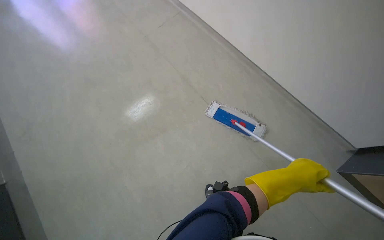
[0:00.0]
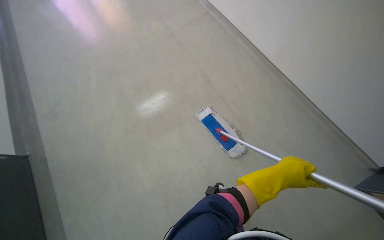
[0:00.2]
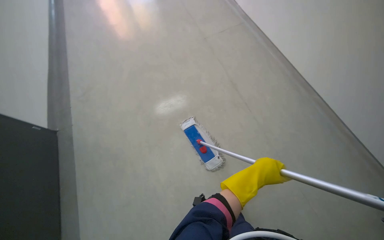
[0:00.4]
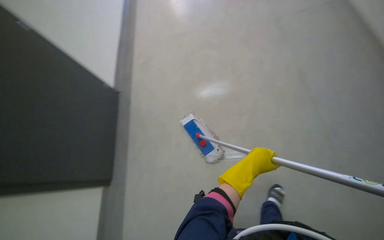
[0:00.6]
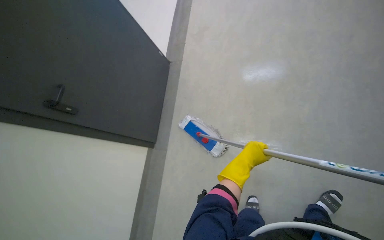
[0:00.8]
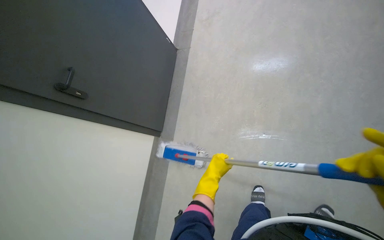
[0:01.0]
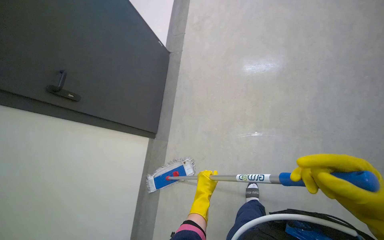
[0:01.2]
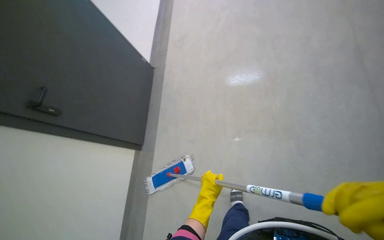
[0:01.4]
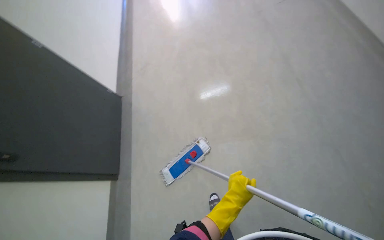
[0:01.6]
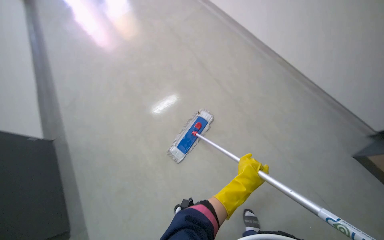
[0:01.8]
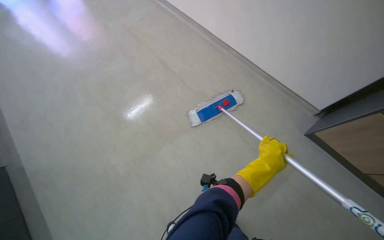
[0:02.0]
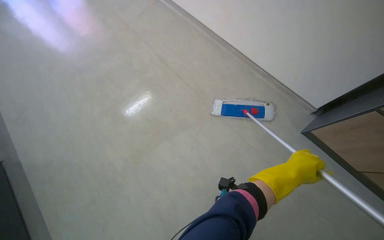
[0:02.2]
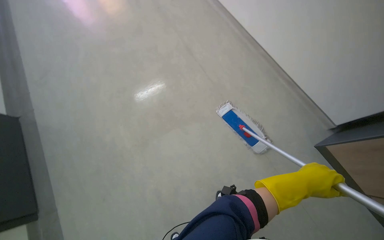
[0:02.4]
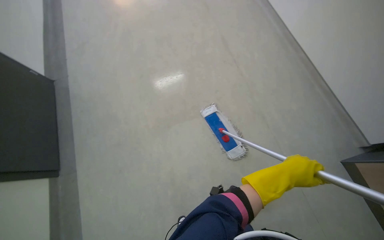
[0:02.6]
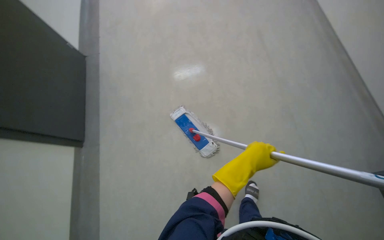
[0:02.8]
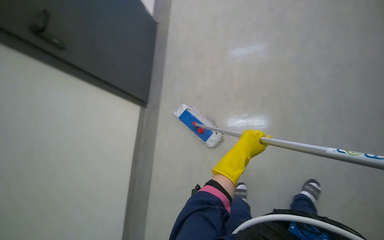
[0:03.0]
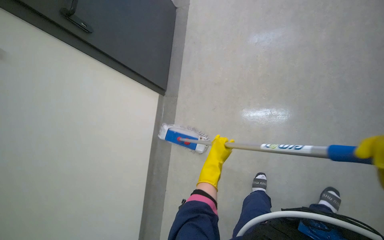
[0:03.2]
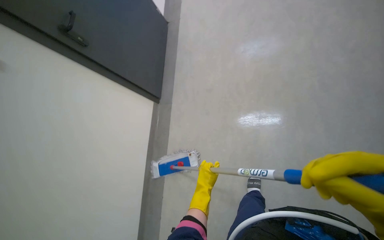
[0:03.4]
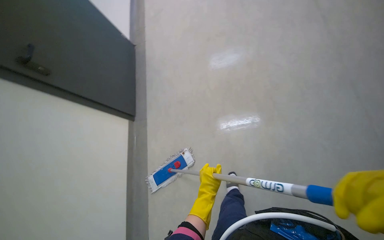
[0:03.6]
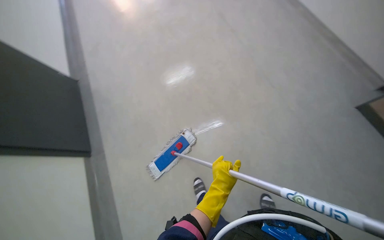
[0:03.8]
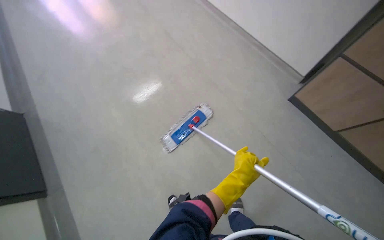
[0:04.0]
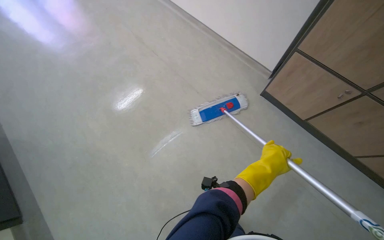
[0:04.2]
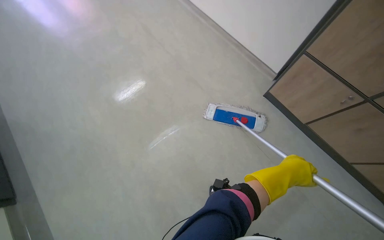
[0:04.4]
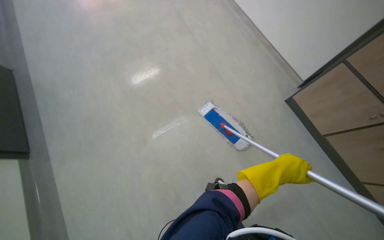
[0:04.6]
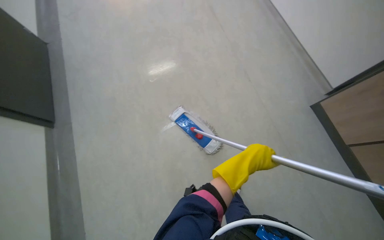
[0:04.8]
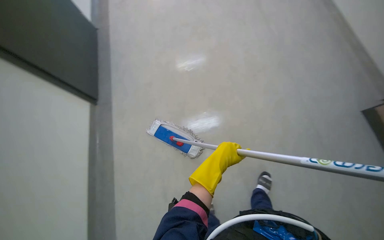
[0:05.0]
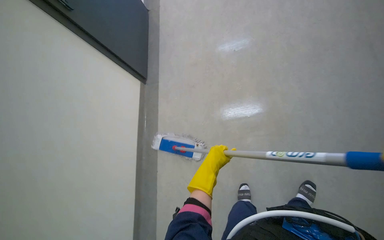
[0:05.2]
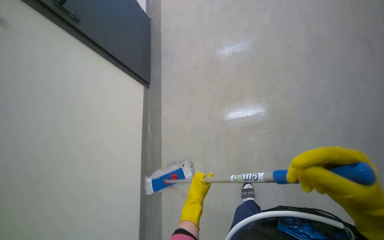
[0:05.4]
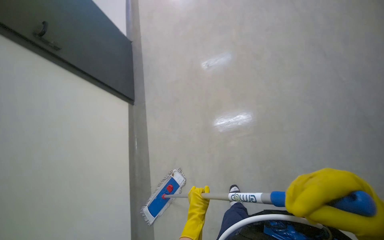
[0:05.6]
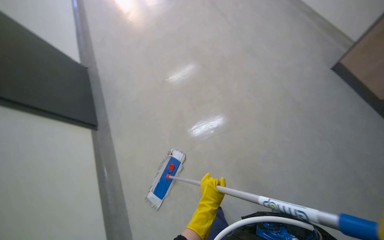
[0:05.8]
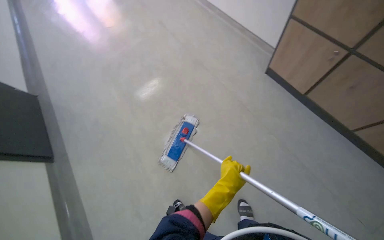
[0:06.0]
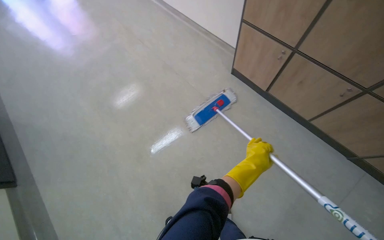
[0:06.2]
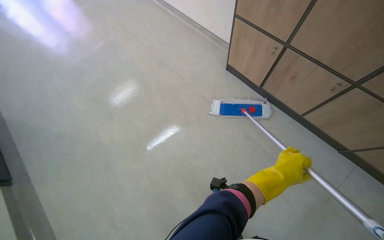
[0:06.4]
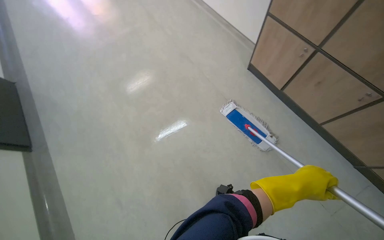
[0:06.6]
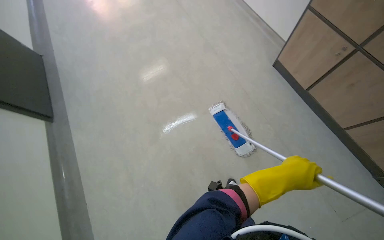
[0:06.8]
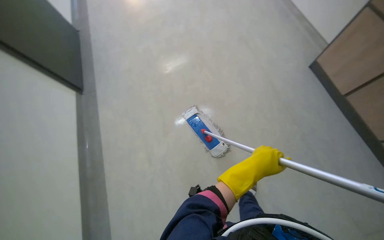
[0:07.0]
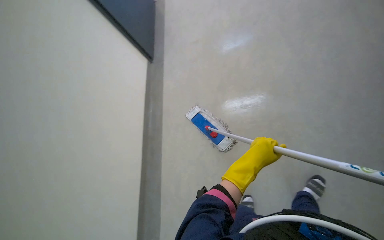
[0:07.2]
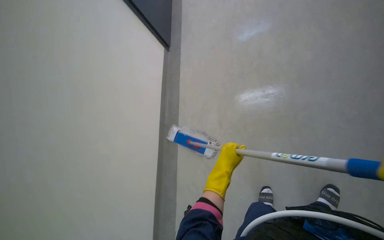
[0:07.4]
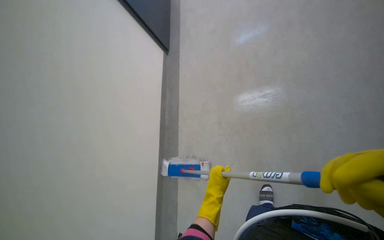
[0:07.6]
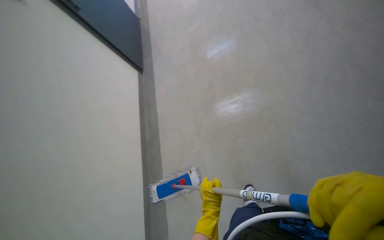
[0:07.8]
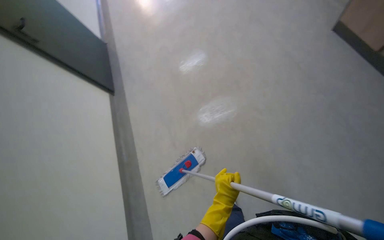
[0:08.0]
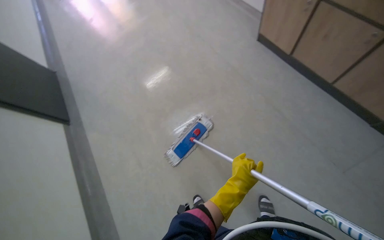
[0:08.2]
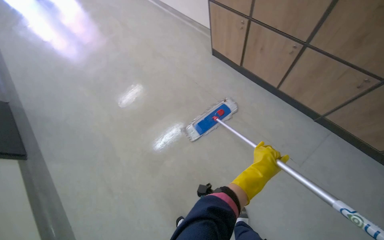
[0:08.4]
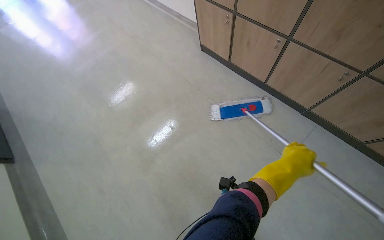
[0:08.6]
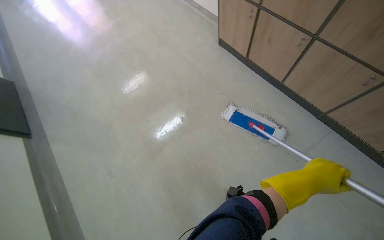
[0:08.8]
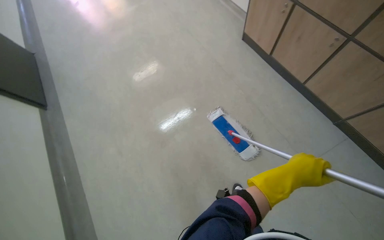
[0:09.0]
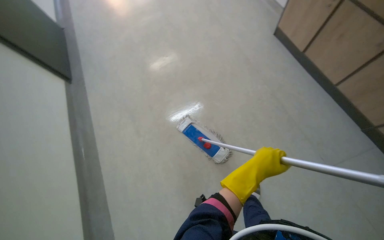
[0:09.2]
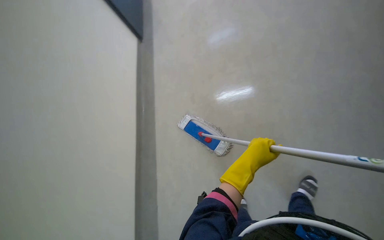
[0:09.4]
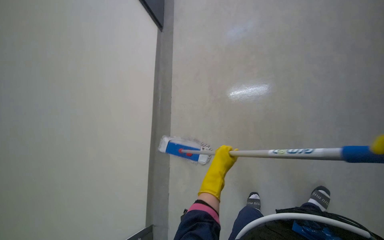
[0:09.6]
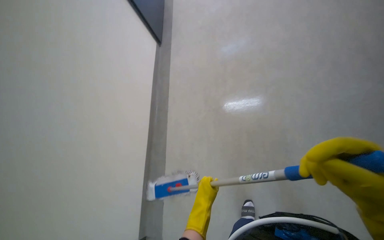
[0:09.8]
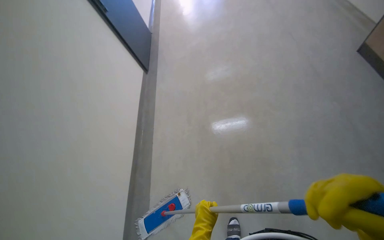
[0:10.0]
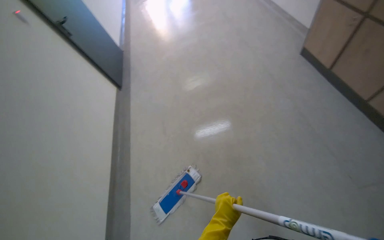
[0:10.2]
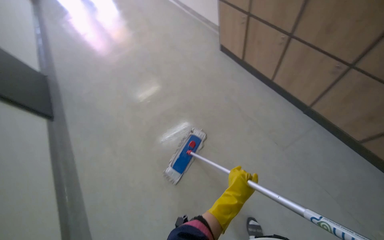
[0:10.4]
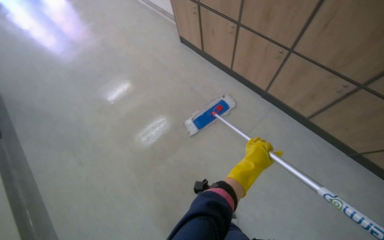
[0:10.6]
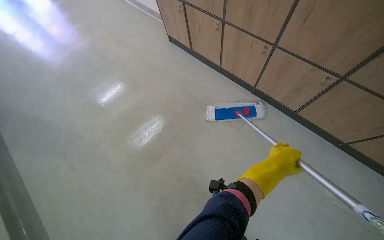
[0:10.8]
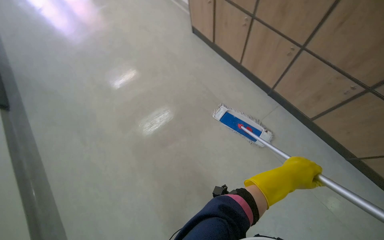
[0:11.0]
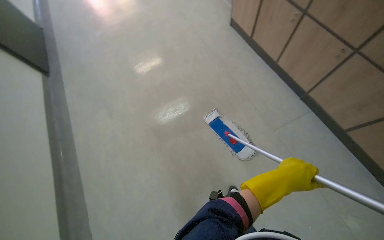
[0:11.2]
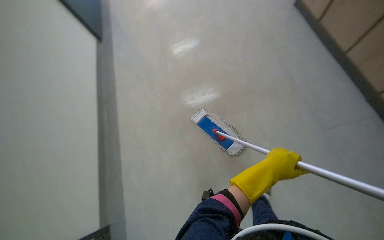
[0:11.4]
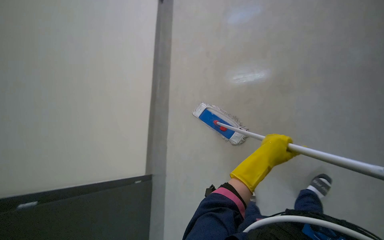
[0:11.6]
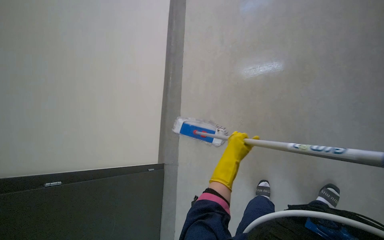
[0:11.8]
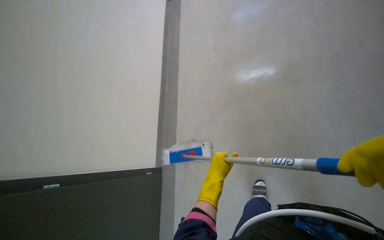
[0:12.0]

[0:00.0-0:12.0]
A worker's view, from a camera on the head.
Job: mopping floor.
The whole recording: Mopping hallway floor. The worker mops the hallway floor using a flat mop and a bucket.
0:00.0 to 0:01.6: The camera travels roughly 40 cm.
0:01.6 to 0:03.0: The wearer looks about 25 degrees further downward. The left hand reaches roughly 10 cm to the right, then returns.
0:03.0 to 0:04.4: The left hand heads to the right, covering about 25 cm.
0:04.4 to 0:06.0: The wearer moves about 50 cm.
0:06.0 to 0:07.6: The wearer's head swings roughly 20 degrees to the left. The left hand goes approximately 30 cm down the picture, and goes to the right and returns, approximately 25 cm each way.
0:07.6 to 0:09.0: The head rotates about 35 degrees to the right. The view tips upward by some 15 degrees.
0:09.0 to 0:10.4: The camera is carried approximately 50 cm. The head rotates roughly 55 degrees to the right. The view tips upward by approximately 20 degrees.
0:10.4 to 0:12.0: The view tilts roughly 10 degrees downward. The left hand moves about 30 cm to the right and comes back.

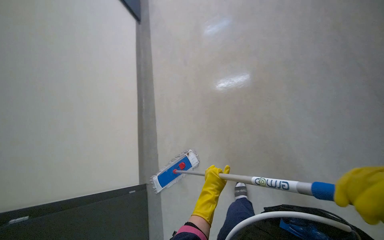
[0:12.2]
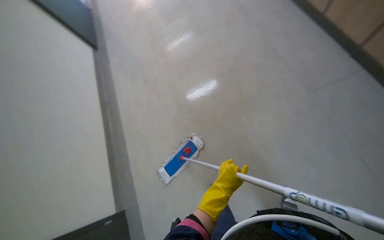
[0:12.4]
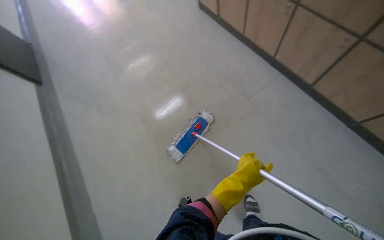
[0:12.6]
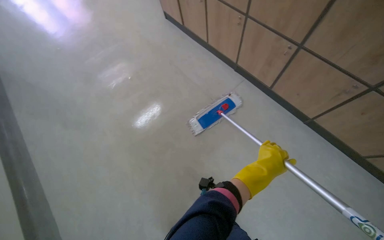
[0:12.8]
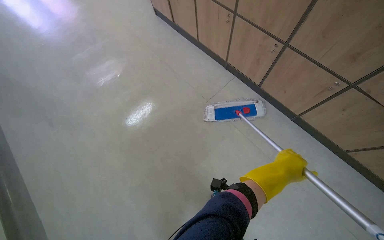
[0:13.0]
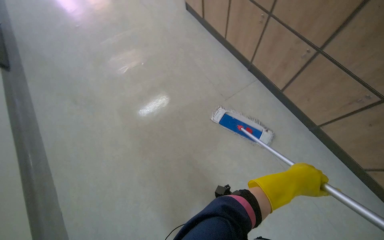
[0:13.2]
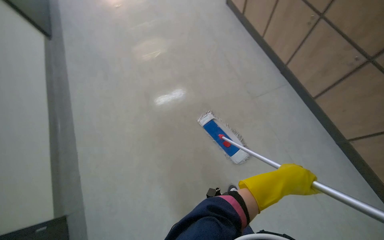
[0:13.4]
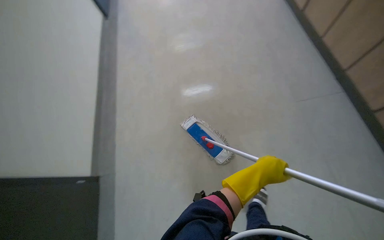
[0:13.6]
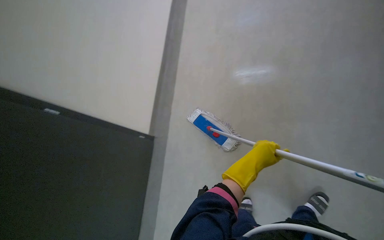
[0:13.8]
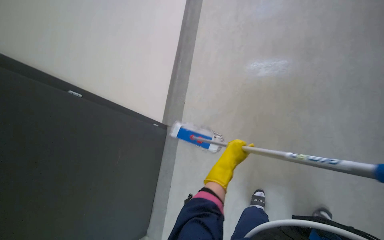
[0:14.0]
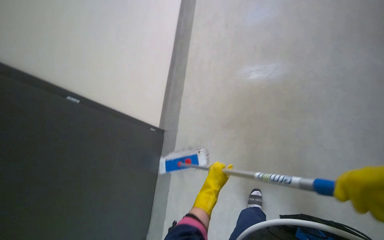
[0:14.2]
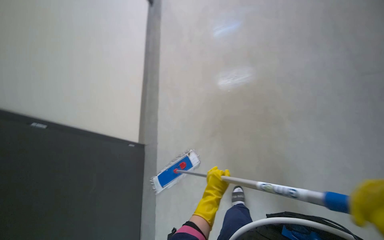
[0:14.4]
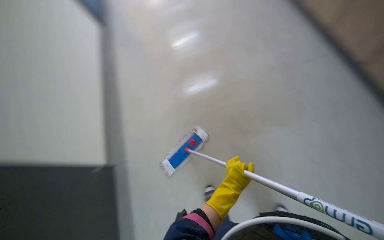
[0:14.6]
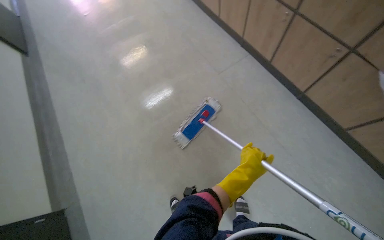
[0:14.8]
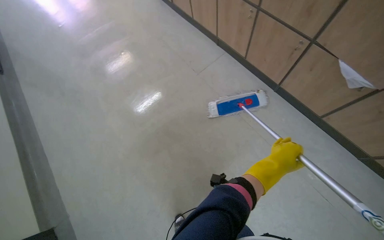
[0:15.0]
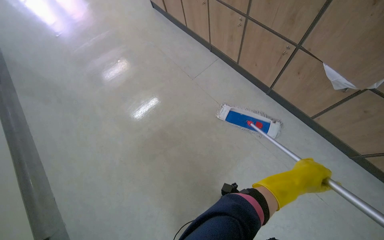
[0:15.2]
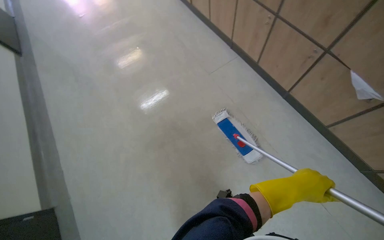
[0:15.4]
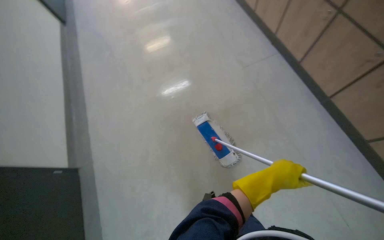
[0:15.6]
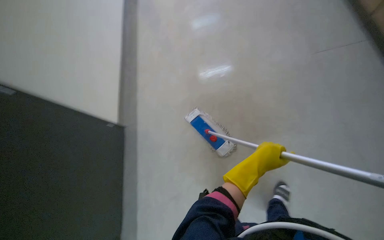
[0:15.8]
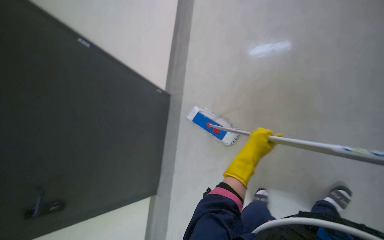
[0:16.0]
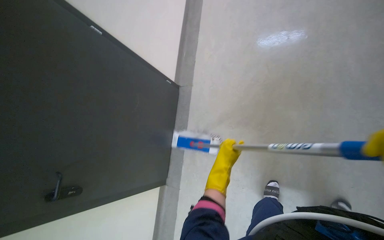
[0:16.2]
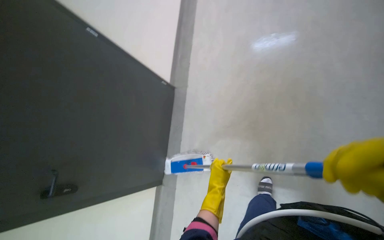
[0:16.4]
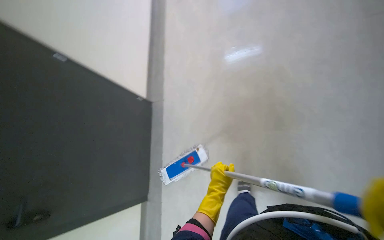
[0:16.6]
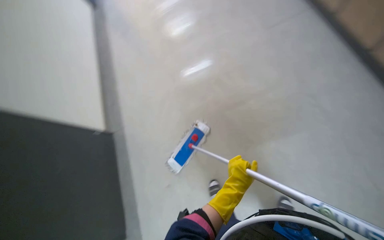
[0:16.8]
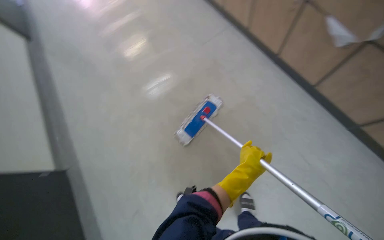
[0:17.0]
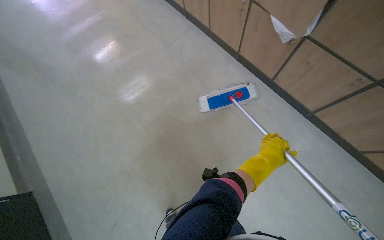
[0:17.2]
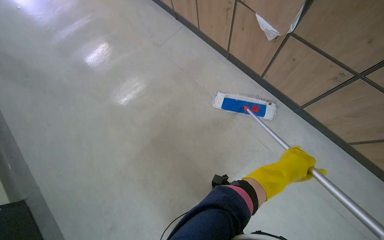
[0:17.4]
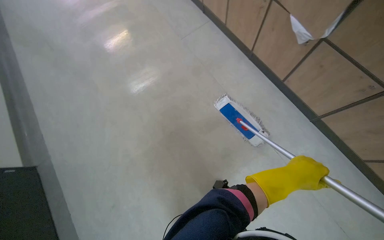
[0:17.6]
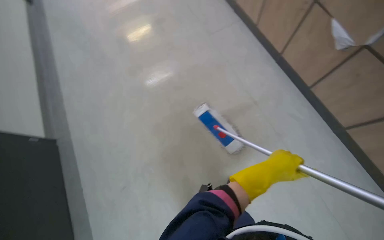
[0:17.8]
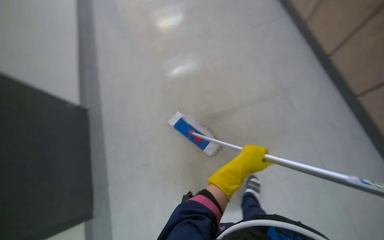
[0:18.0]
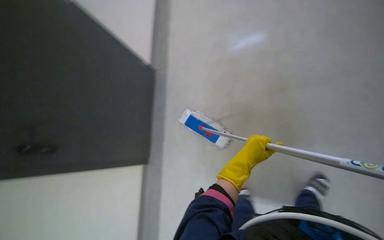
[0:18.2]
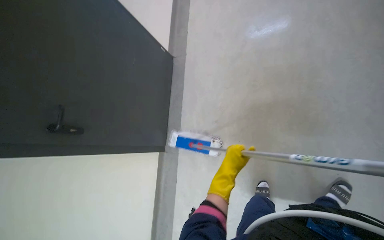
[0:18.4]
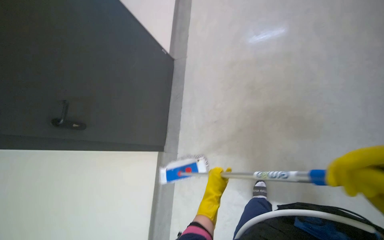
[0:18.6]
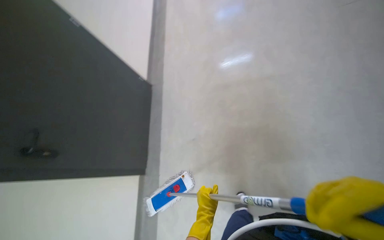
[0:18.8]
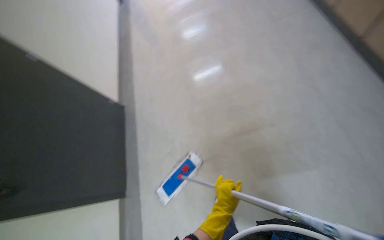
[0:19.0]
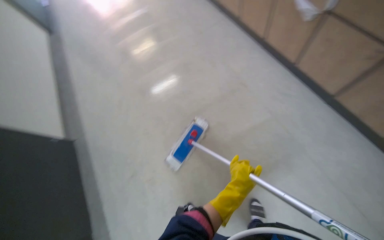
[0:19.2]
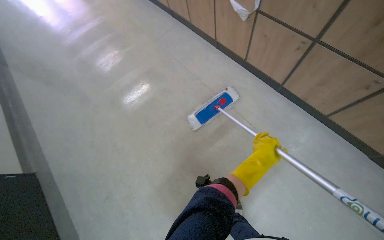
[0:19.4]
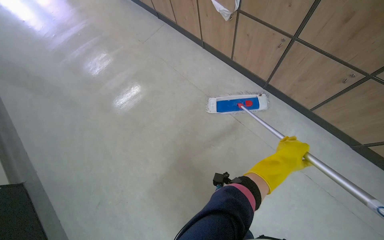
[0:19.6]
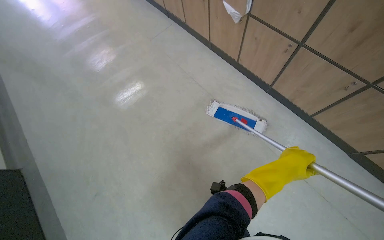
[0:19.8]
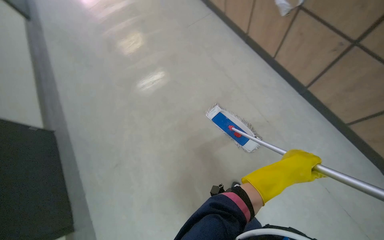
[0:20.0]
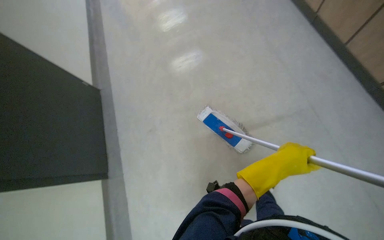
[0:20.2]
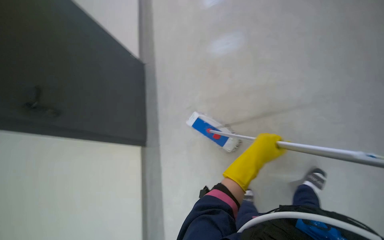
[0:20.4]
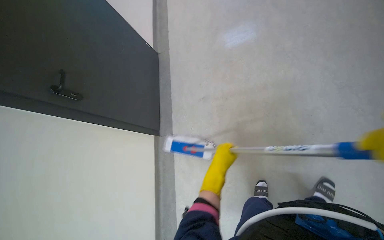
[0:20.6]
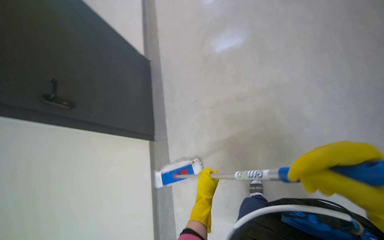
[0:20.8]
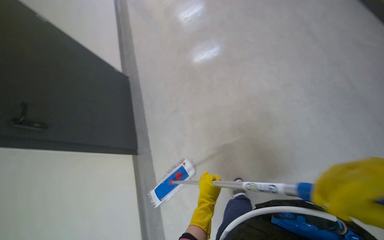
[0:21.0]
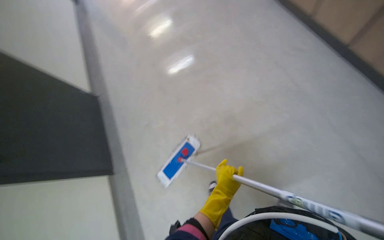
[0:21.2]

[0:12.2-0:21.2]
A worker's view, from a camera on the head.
Job: mopping floor.
The whole recording: Mopping hallway floor. The worker mops the hallway floor using a flat mop and a bucket.
0:15.2 to 0:16.6: The left hand heads to the left and down the picture, covering about 40 cm.
0:19.8 to 0:21.2: The left hand moves to the left and down the picture, about 35 cm.
